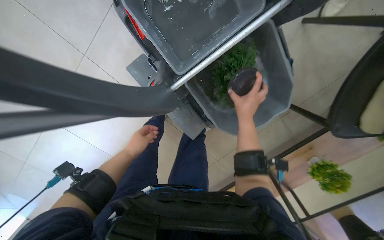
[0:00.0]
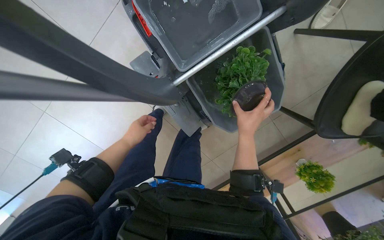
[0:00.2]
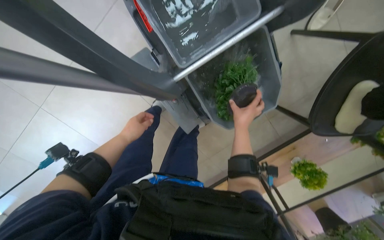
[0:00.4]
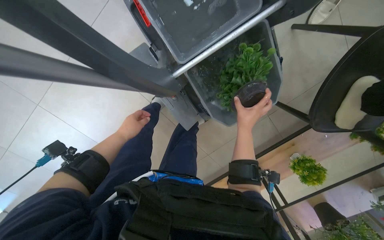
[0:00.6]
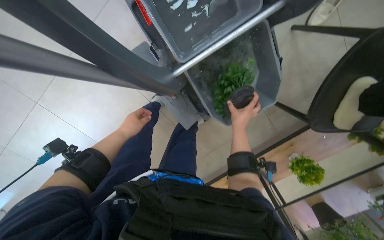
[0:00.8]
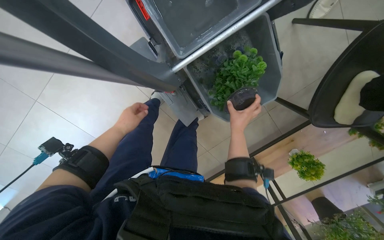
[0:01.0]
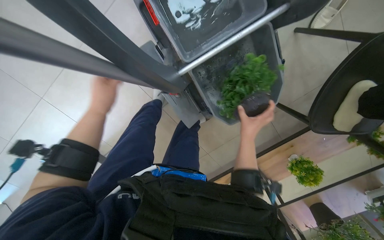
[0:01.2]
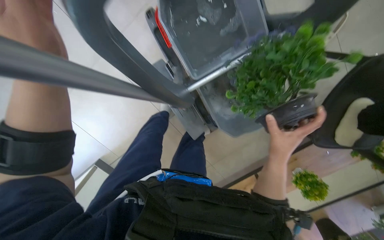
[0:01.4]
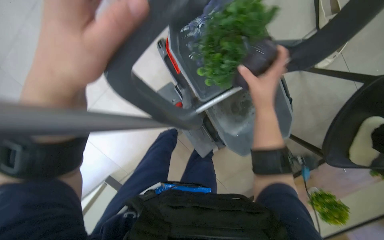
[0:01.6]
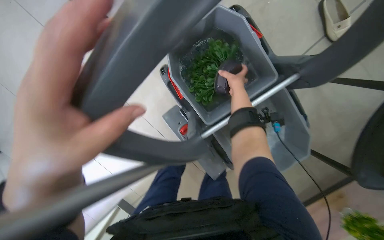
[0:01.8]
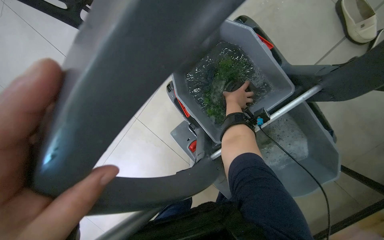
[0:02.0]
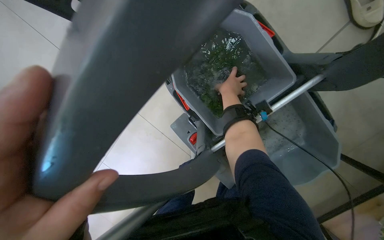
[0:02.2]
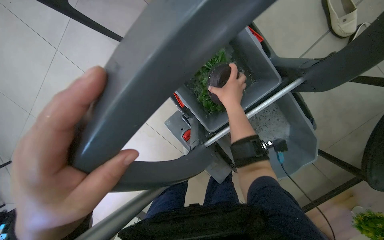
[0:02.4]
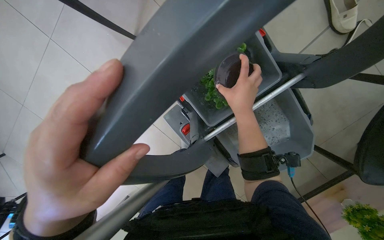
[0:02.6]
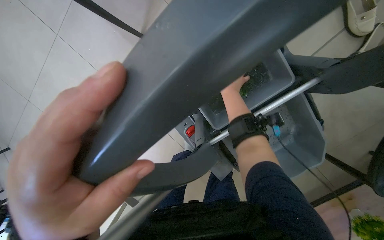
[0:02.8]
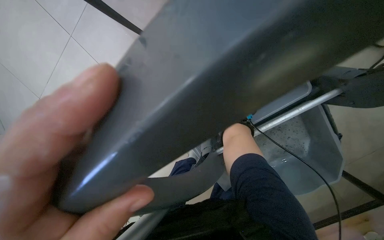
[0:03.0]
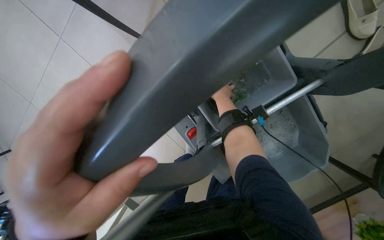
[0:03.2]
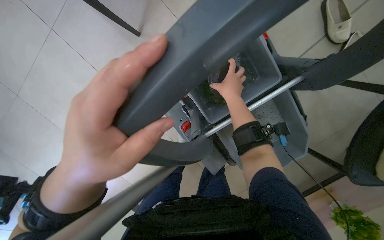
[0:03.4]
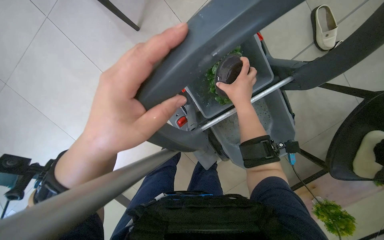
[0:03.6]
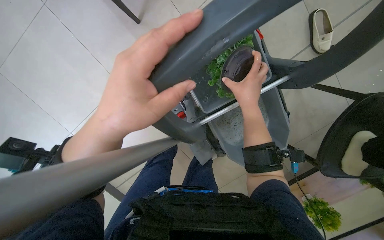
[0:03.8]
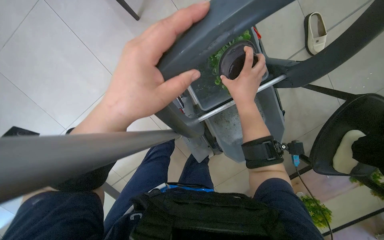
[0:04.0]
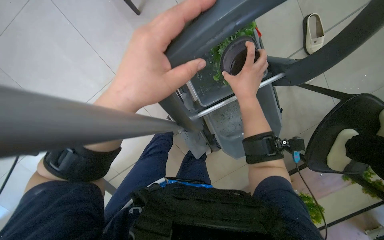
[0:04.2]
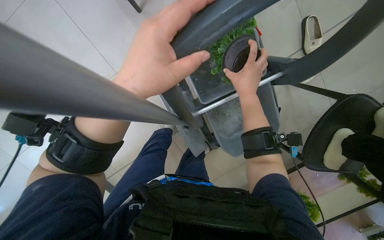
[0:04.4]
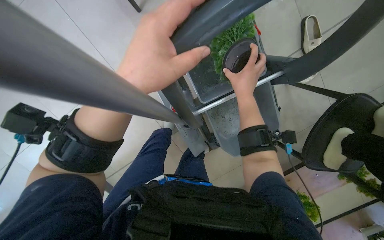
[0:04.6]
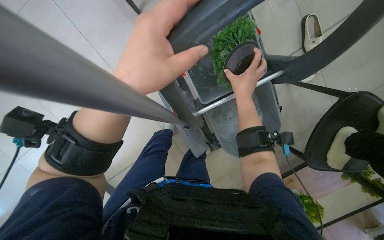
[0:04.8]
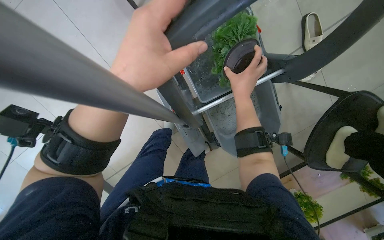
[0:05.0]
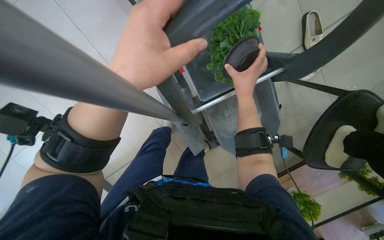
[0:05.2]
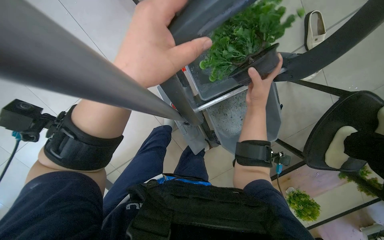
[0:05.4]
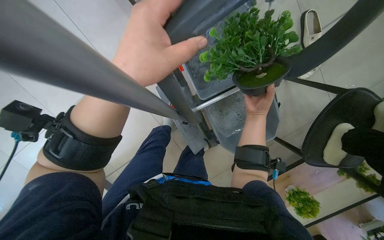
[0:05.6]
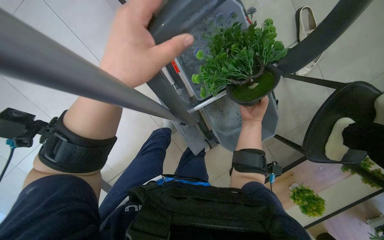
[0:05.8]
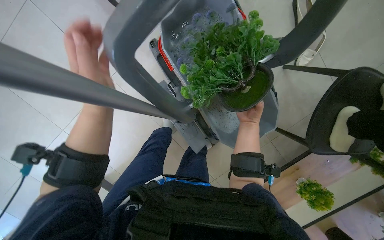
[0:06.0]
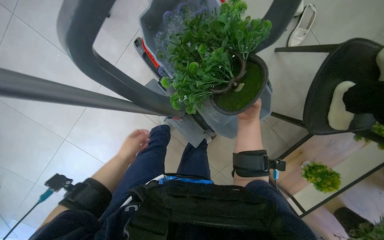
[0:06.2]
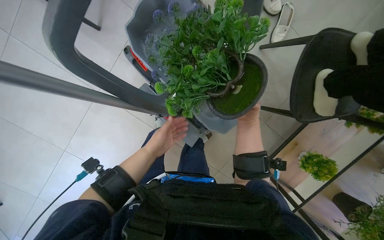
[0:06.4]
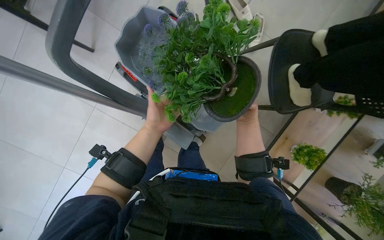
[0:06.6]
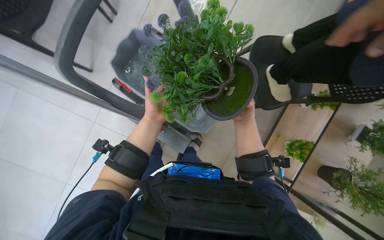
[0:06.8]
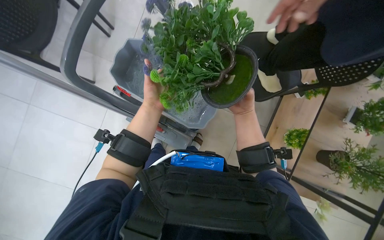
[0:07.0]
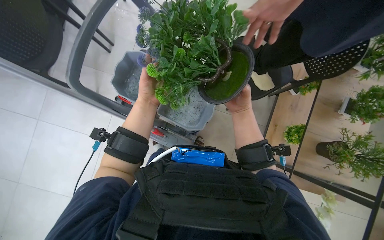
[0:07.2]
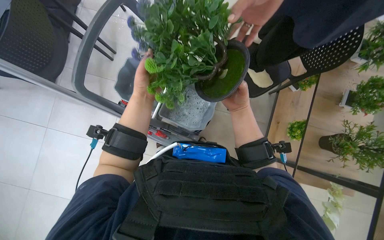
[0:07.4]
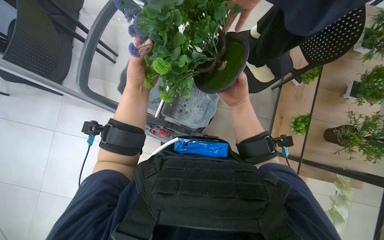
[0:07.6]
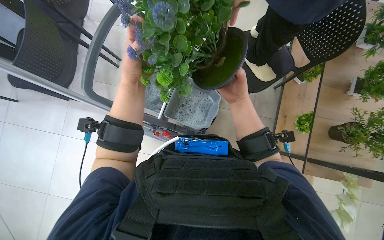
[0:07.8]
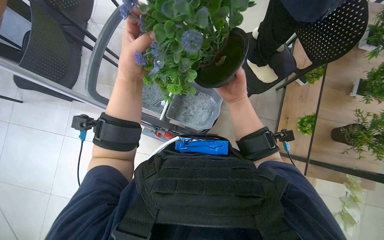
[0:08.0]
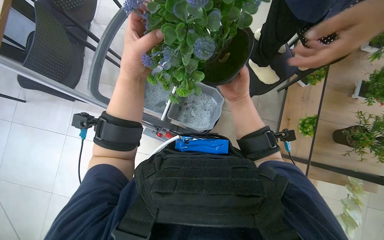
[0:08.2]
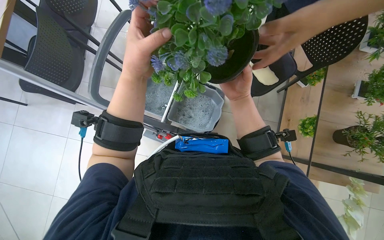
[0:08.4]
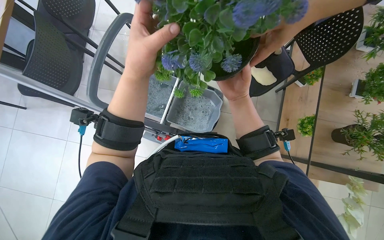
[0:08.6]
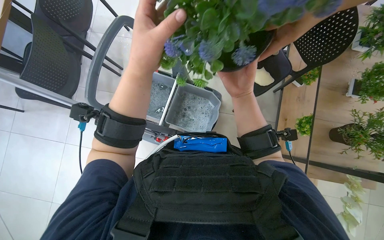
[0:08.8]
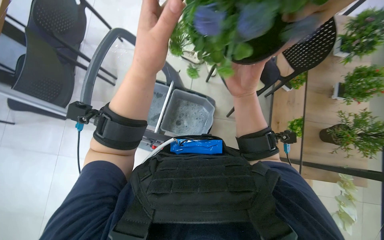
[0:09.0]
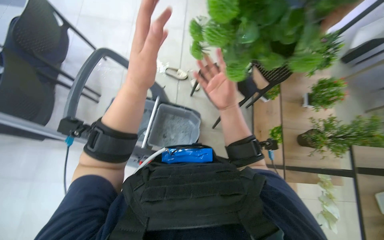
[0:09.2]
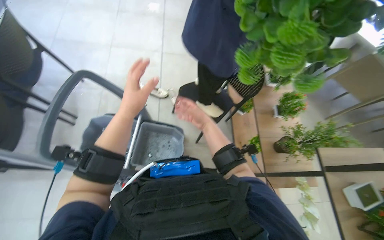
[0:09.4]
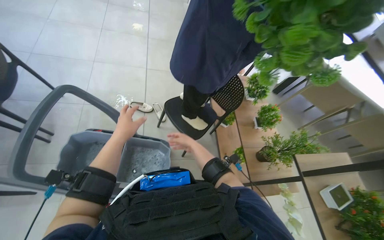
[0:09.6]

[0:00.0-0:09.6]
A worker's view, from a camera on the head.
Job: wiping surfaces.
The whole recording: Washing potted plants. The worker picks up decorative plants and flowers from a shelf, washes them in a cleaning cart, and places them back on the shelf.
0:00.0 to 0:01.6: The right hand travels nearer to the camera by roughly 25 cm, while the left hand is displaced nearer to the camera by roughly 50 cm.
0:01.6 to 0:03.2: The right hand moves nearer and farther over some 25 cm, changing direction 2 times.
0:03.2 to 0:04.8: The right hand goes about 25 cm nearer to the camera.
0:04.8 to 0:06.4: The right hand travels down the picture and farther from the camera by about 25 cm; the left hand travels farther from the camera and down the picture by about 35 cm.
0:06.4 to 0:08.0: The head travels some 40 cm. The view tips upward by roughly 20 degrees. The scene rotates counterclockwise by approximately 25 degrees.
0:08.0 to 0:09.6: The head turns to the right by approximately 25 degrees. The view tilts approximately 20 degrees upward.

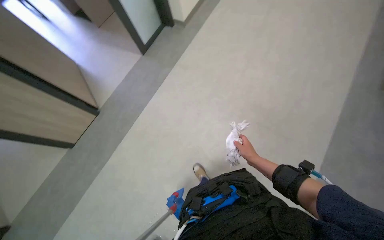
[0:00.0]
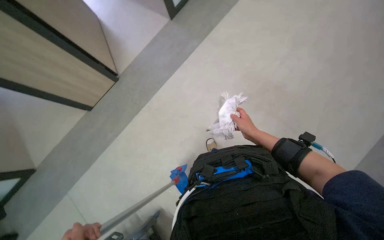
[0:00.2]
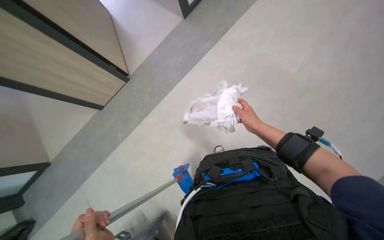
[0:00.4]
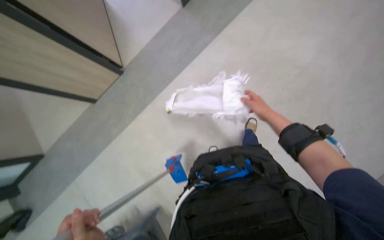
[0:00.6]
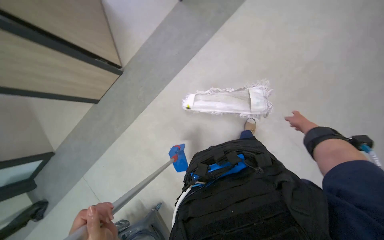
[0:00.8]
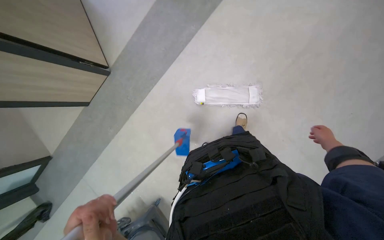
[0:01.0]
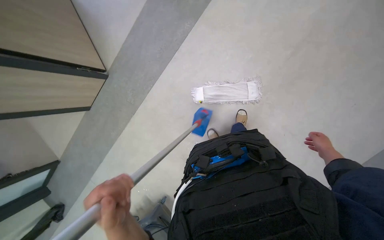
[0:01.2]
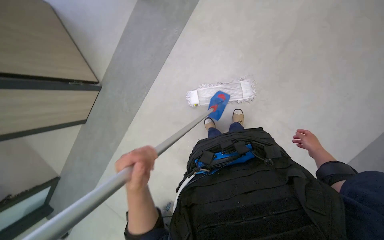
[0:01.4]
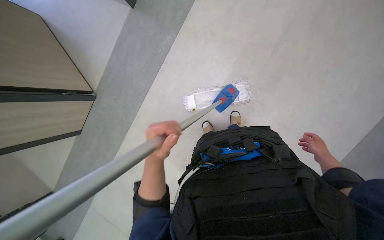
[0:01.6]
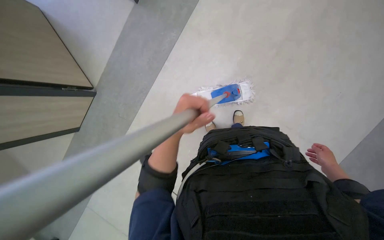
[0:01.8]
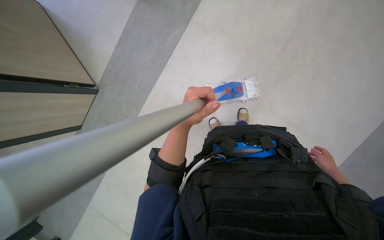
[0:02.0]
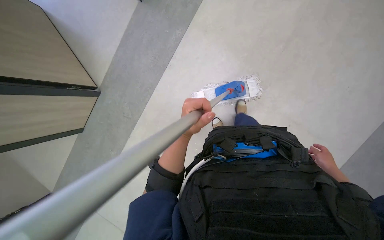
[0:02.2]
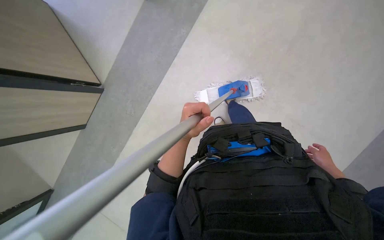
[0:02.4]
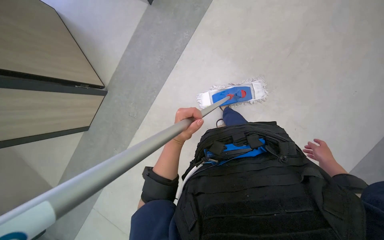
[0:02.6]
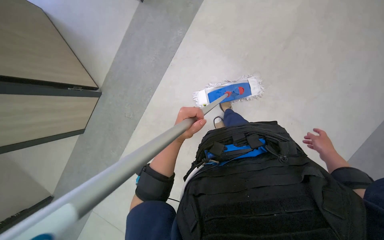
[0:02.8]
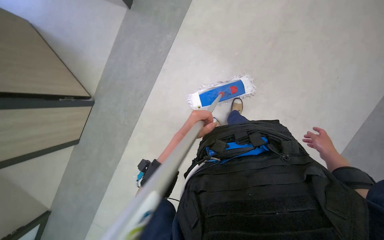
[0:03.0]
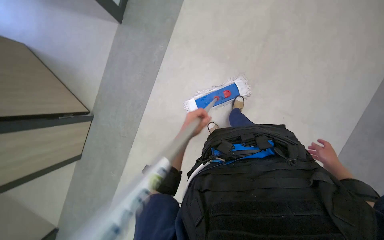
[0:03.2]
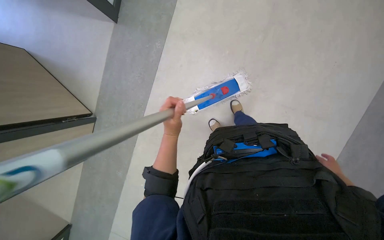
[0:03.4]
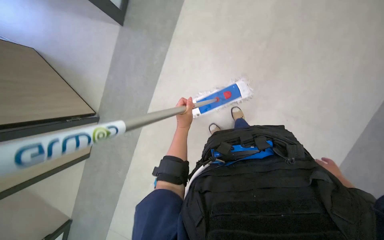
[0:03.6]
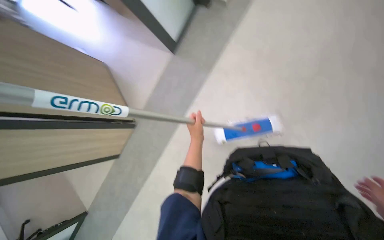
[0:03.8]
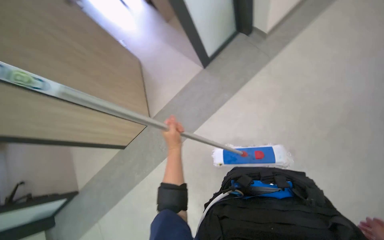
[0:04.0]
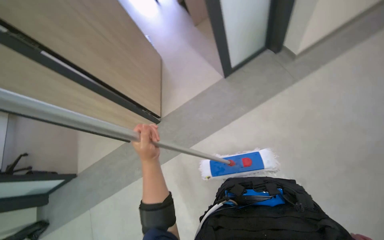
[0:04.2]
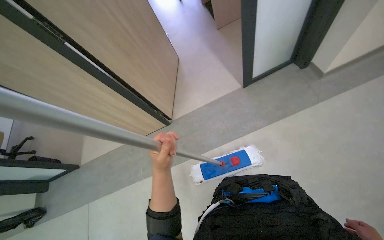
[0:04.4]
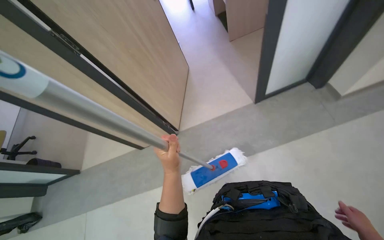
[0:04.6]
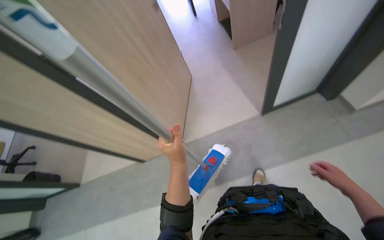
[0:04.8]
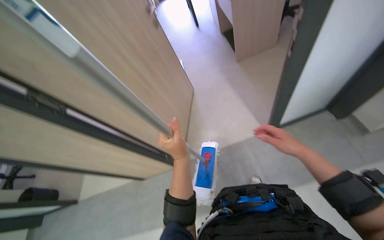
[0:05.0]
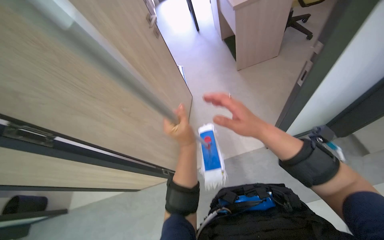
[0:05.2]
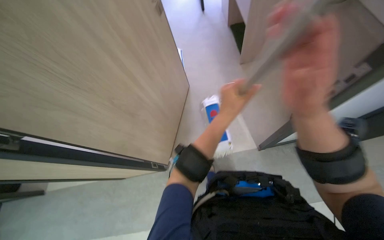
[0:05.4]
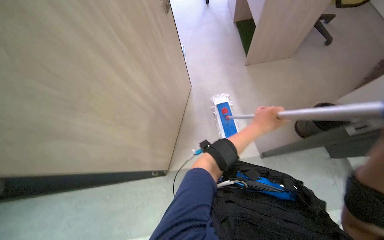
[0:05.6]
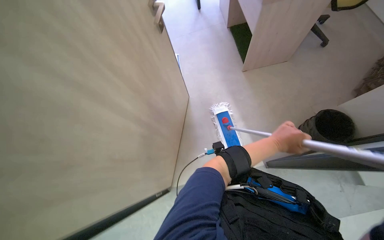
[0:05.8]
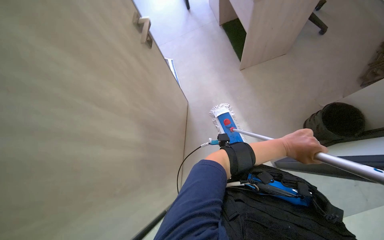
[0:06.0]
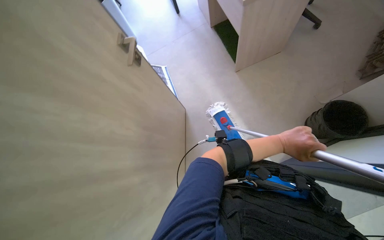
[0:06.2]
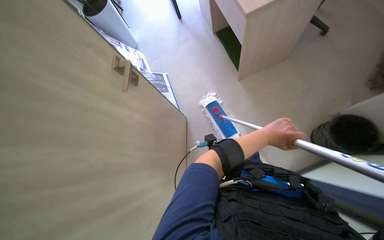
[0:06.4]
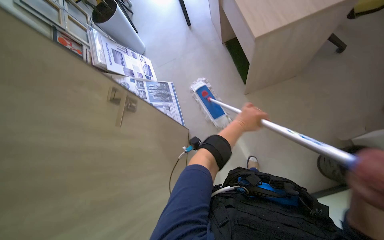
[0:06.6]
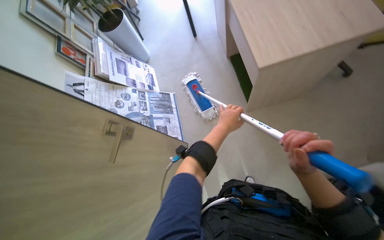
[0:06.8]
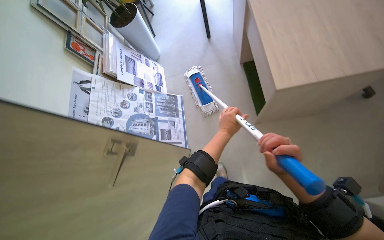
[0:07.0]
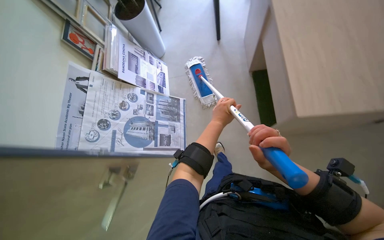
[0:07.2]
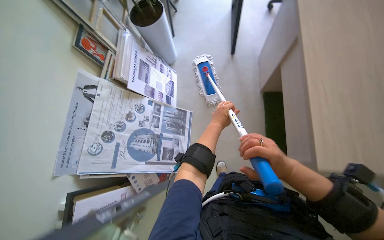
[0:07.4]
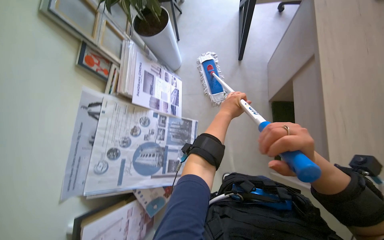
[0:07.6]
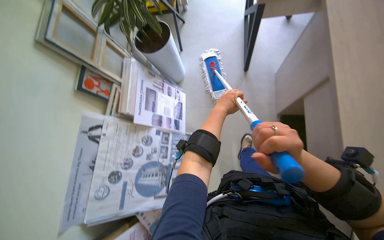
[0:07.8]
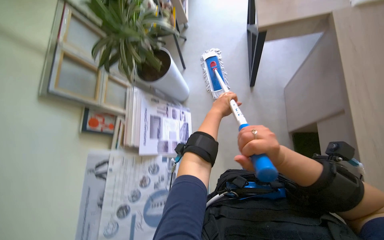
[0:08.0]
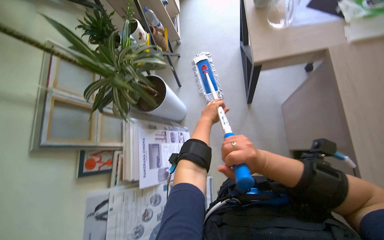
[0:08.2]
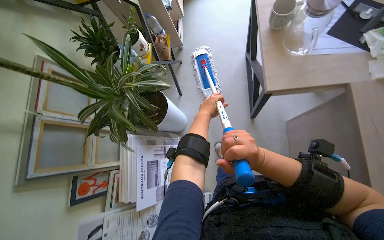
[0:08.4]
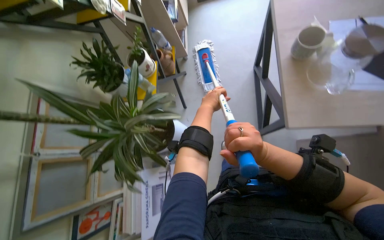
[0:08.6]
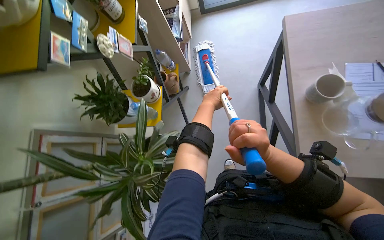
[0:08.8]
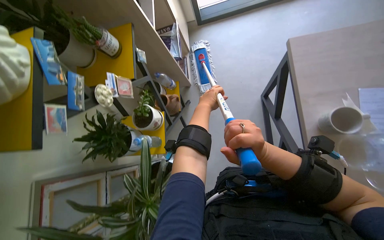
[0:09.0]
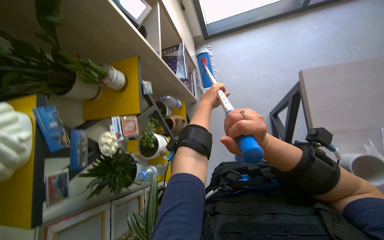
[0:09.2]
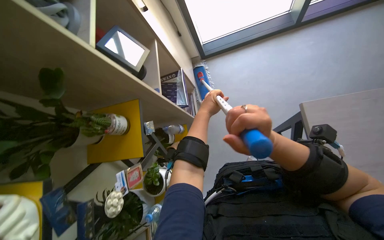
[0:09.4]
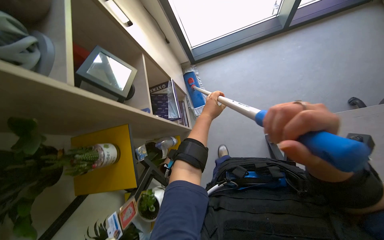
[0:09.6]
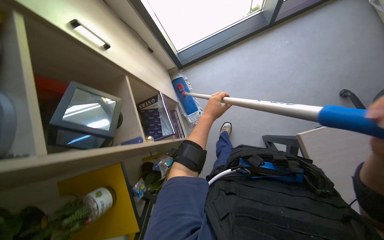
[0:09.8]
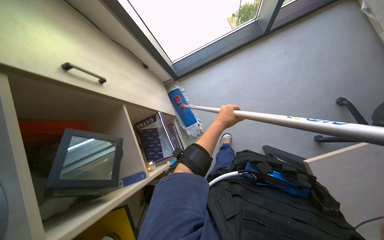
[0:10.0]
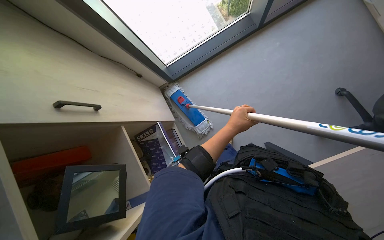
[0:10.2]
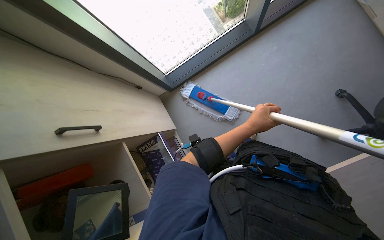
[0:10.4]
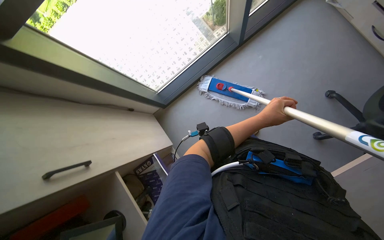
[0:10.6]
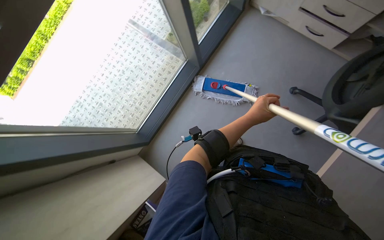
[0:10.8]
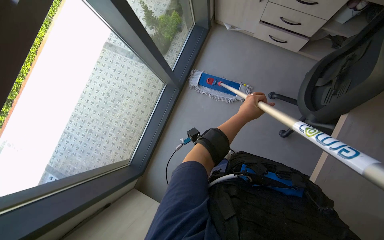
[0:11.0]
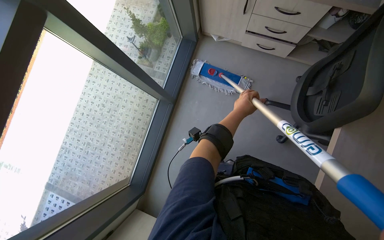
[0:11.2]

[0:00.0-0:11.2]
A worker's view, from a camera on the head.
Job: mopping floor.
The whole recording: Mopping office floor. The worker mops the office floor, moving a chair to clean underneath.
0:01.6 to 0:03.2: The left hand travels farther from the camera by some 15 cm.
0:03.2 to 0:04.8: The head turns to the left by approximately 50 degrees. The view tilts about 20 degrees upward.
0:04.8 to 0:06.4: The left hand goes approximately 50 cm up the picture, to the right and farther from the camera.
0:06.4 to 0:08.0: The camera is carried about 1 m.
0:08.0 to 0:09.6: The wearer moves roughly 1.5 m.
0:09.6 to 0:11.2: The wearer moves approximately 70 cm. The wearer looks about 60 degrees further to the right.
